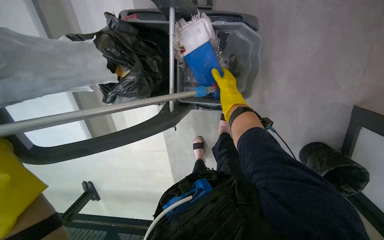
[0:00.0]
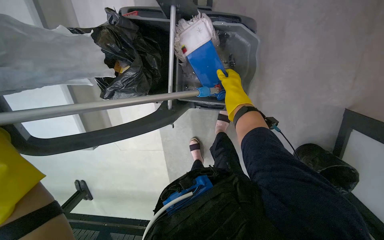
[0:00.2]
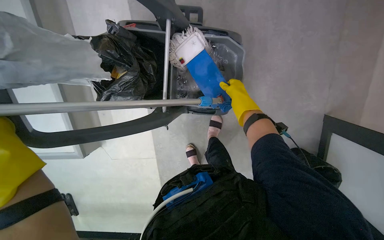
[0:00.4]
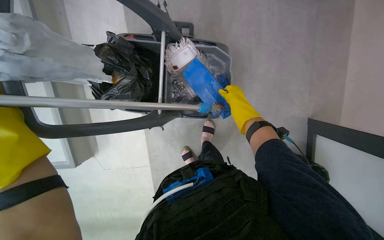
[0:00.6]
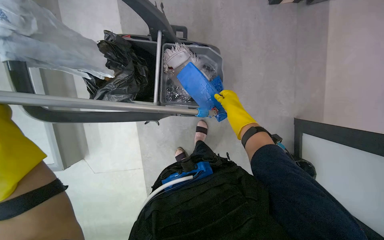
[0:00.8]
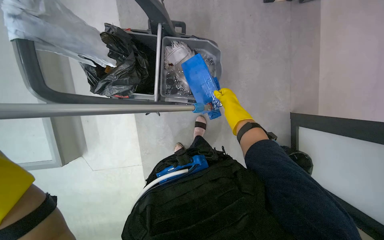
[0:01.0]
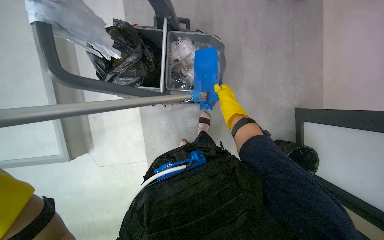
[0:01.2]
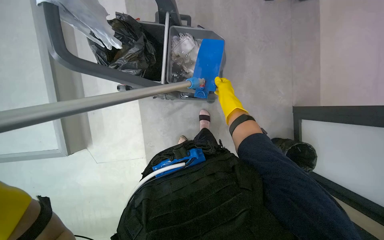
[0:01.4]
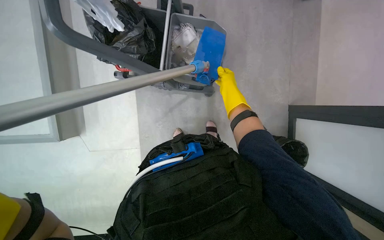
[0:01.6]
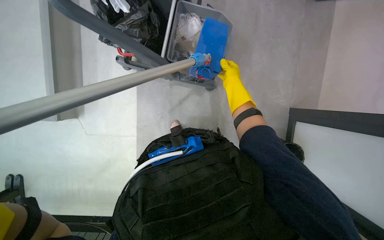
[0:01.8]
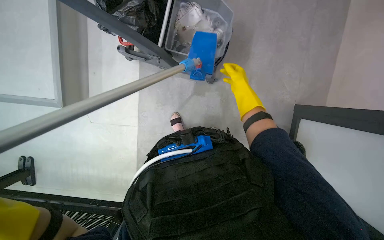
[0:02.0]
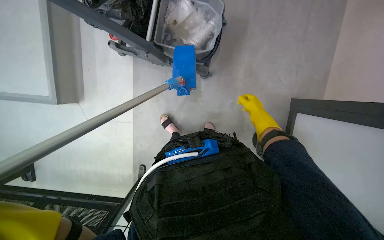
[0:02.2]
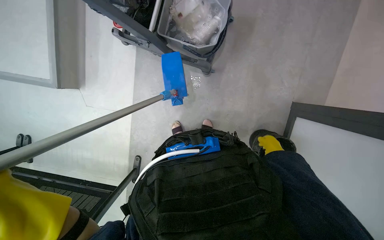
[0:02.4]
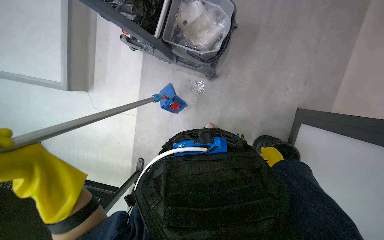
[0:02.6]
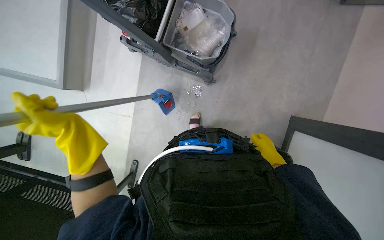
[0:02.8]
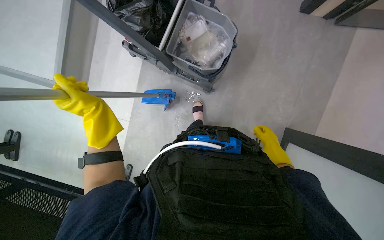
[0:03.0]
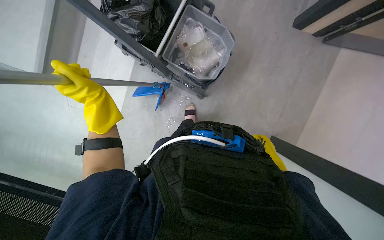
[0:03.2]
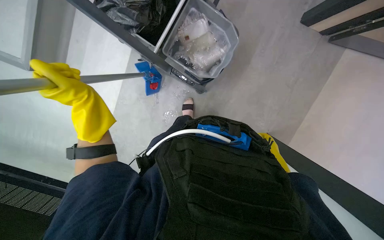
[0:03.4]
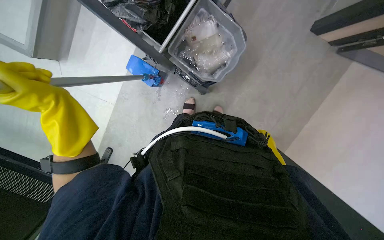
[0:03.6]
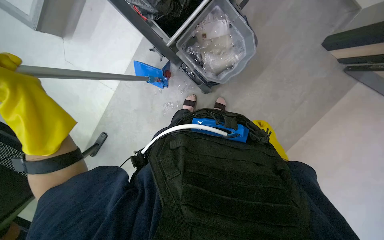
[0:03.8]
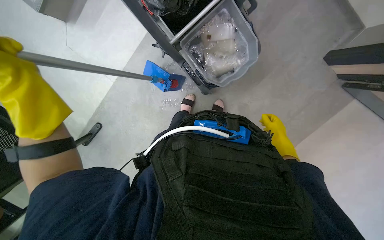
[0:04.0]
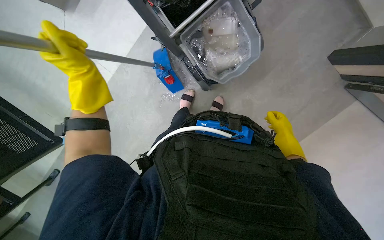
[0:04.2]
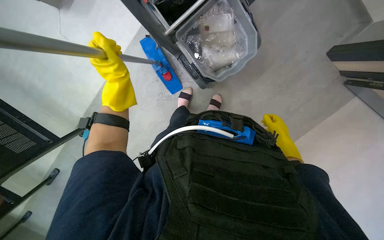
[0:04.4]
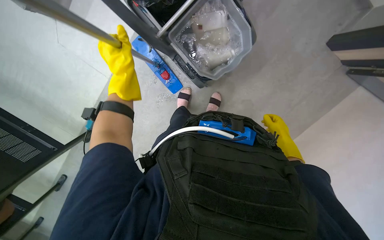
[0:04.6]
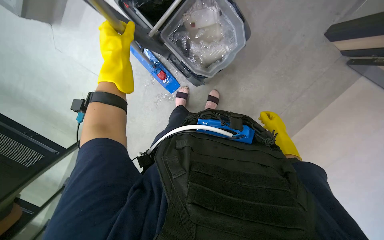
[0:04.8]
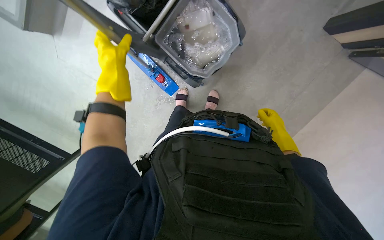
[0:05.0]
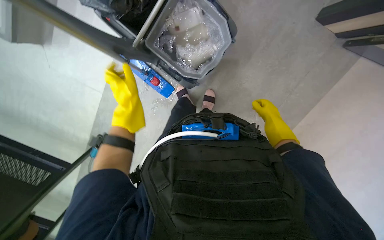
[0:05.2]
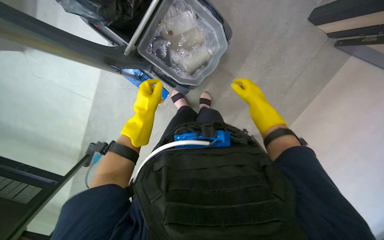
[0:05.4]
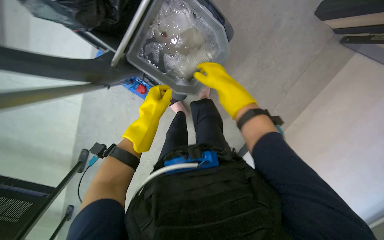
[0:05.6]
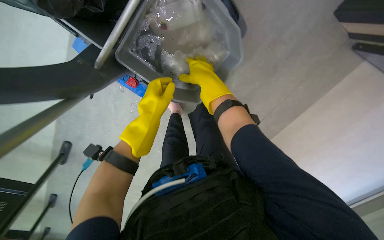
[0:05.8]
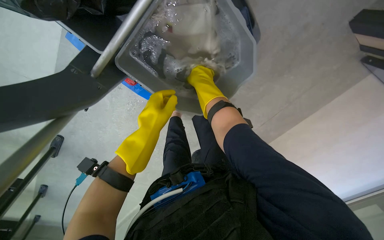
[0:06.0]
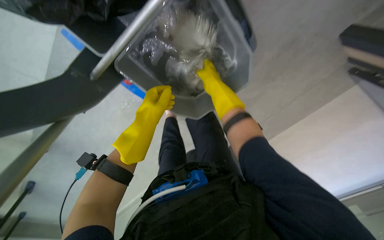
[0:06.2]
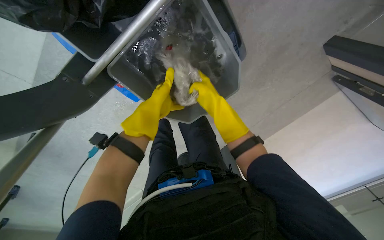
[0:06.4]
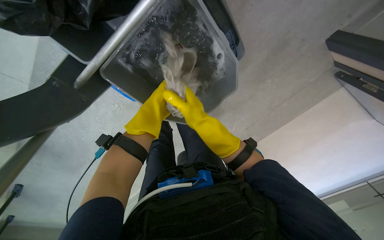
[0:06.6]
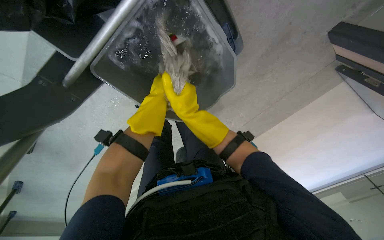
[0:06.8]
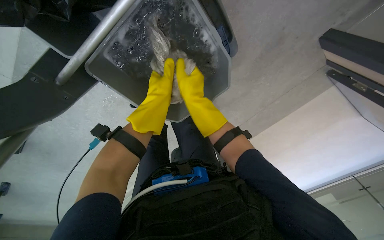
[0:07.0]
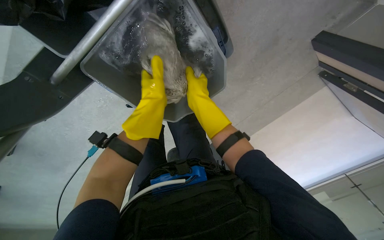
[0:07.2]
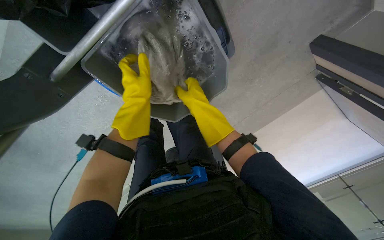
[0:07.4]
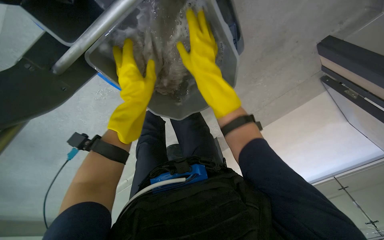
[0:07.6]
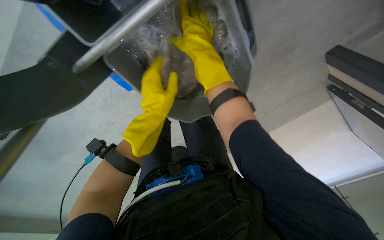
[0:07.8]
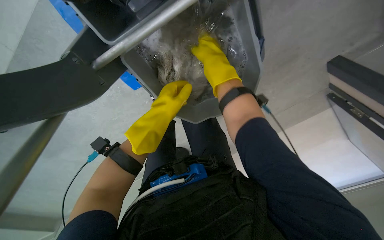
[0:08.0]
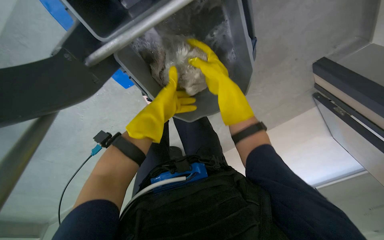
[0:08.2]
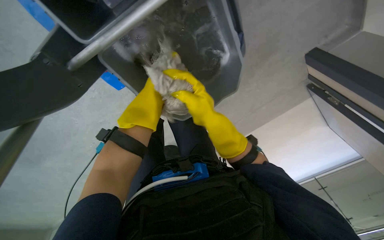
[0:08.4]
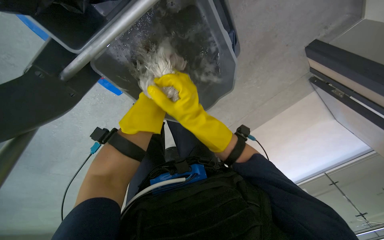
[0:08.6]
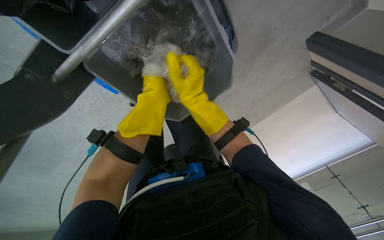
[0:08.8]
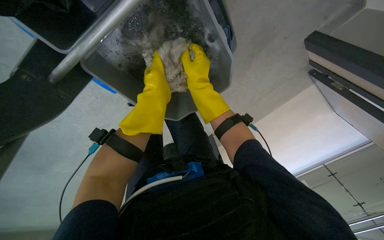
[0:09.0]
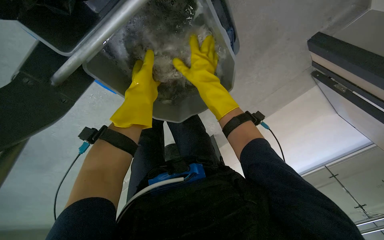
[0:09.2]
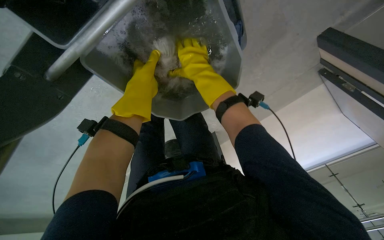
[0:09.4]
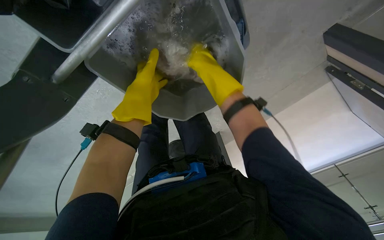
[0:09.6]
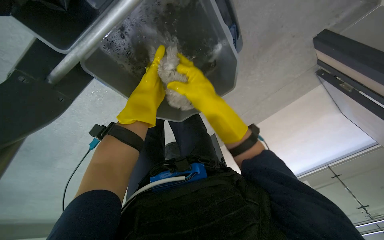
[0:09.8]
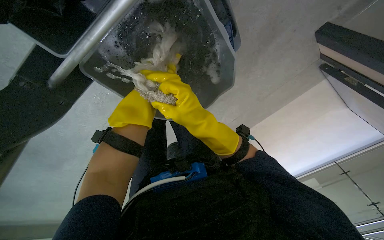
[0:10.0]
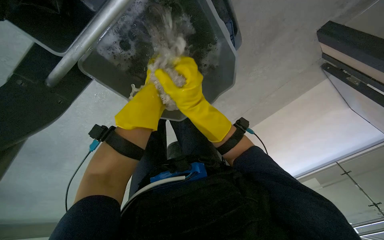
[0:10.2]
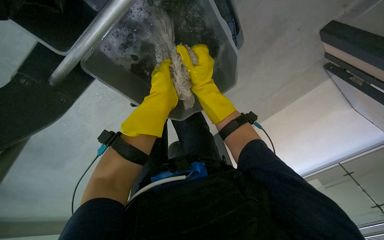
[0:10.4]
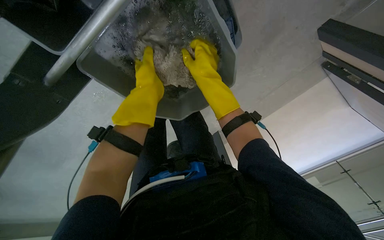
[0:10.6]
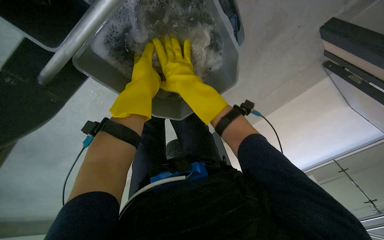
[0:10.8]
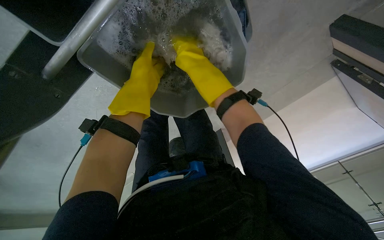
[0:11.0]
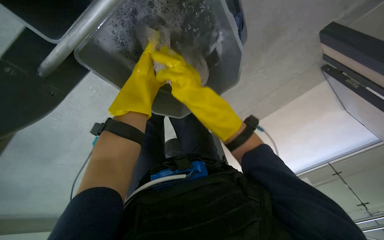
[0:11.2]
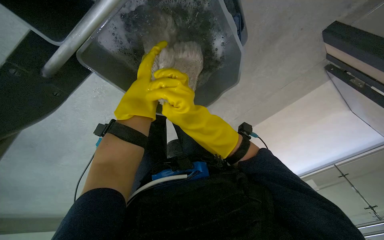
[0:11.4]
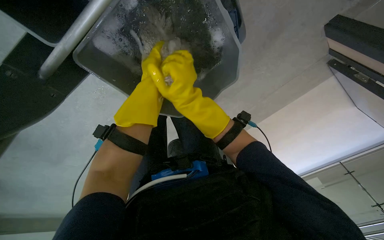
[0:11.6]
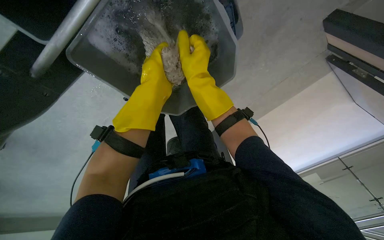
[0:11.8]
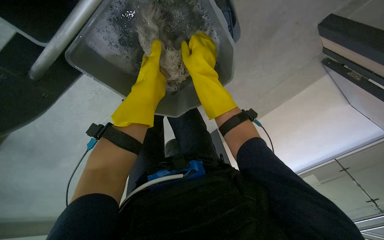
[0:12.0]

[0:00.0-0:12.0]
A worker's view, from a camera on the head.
Job: preparing cleaning supplies.
The whole recording: Preparing mop for cleaning. The worker dips and wrings the mop head in a bucket of water.
0:00.0 to 0:01.6: The view tips upward by some 15 degrees.
0:01.6 to 0:03.0: The right hand travels down the picture and to the right by about 40 cm.
0:03.0 to 0:04.4: The left hand reaches some 10 cm nearer to the camera, then returns.
0:04.4 to 0:06.0: The right hand moves up the picture and to the left, approximately 40 cm, while the left hand shifts approximately 10 cm to the right.
0:06.0 to 0:07.6: The right hand heads nearer to the camera, covering about 15 cm.
0:07.6 to 0:09.0: The right hand reaches roughly 10 cm down the picture, then returns.
0:09.0 to 0:10.4: The right hand goes down the picture and returns, some 10 cm each way.
0:10.4 to 0:12.0: The right hand goes down the picture and returns, approximately 10 cm each way.

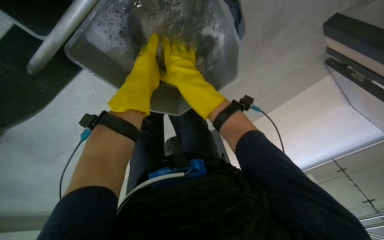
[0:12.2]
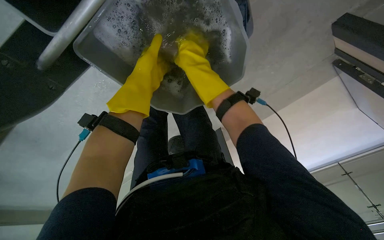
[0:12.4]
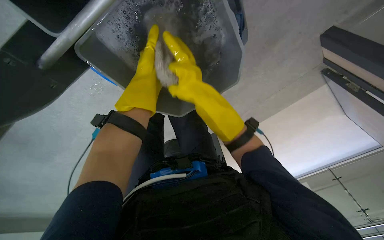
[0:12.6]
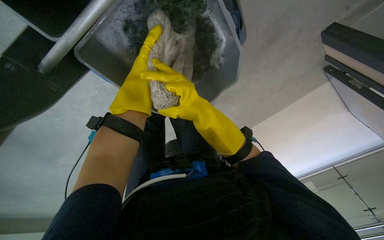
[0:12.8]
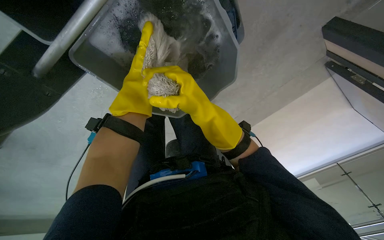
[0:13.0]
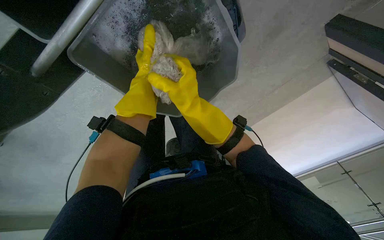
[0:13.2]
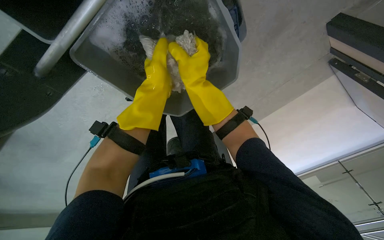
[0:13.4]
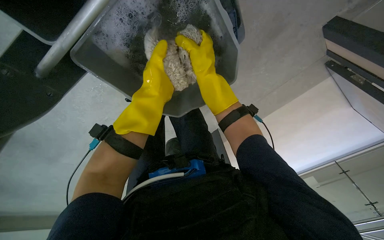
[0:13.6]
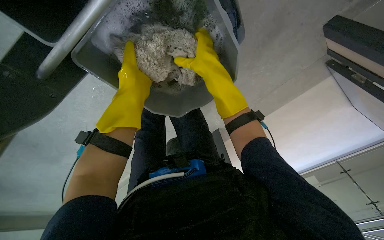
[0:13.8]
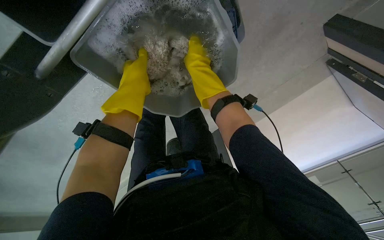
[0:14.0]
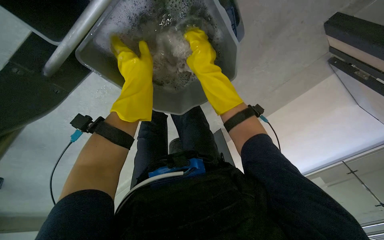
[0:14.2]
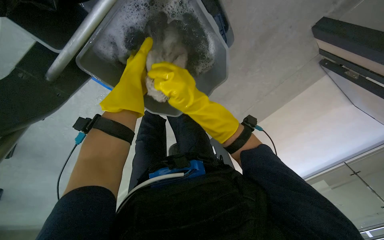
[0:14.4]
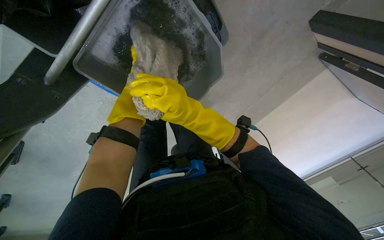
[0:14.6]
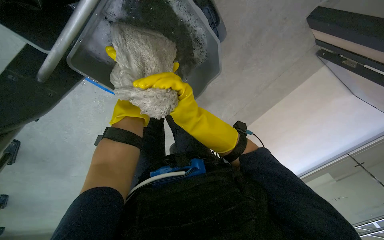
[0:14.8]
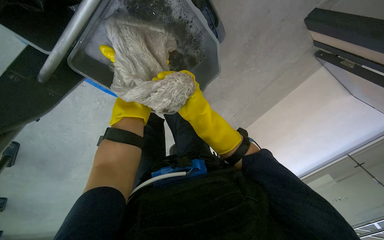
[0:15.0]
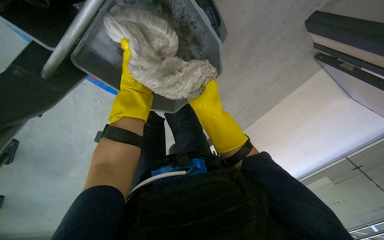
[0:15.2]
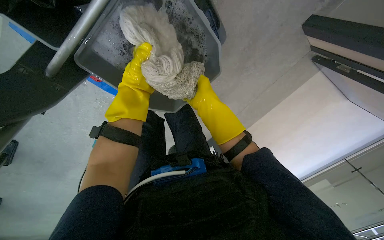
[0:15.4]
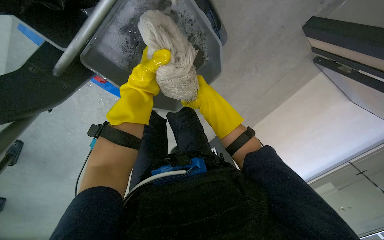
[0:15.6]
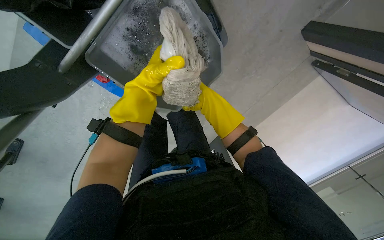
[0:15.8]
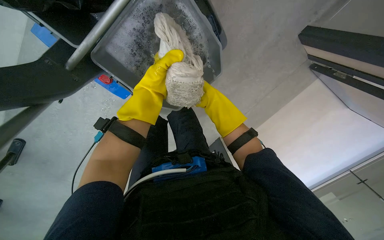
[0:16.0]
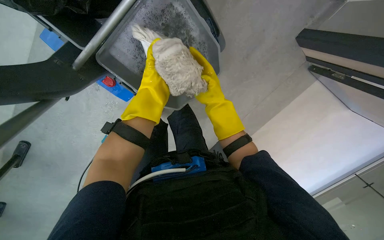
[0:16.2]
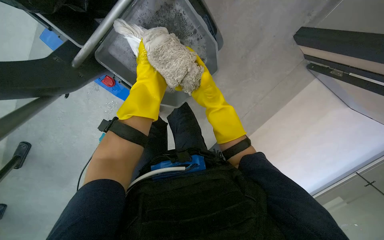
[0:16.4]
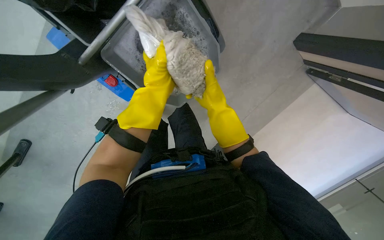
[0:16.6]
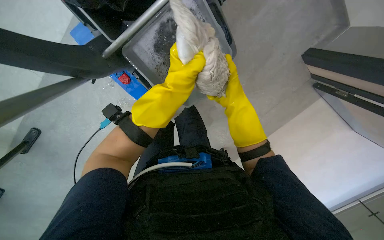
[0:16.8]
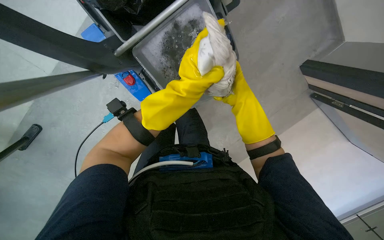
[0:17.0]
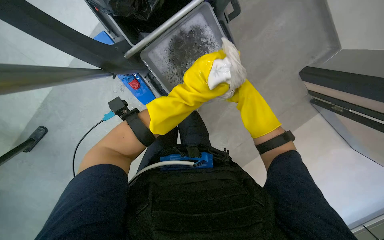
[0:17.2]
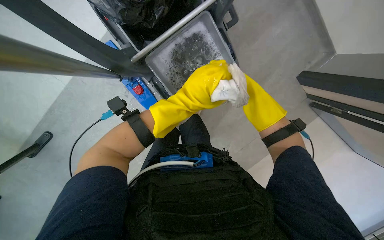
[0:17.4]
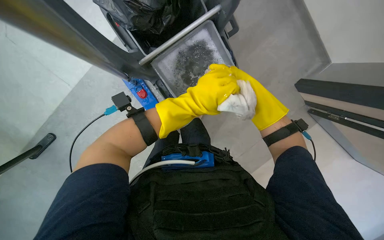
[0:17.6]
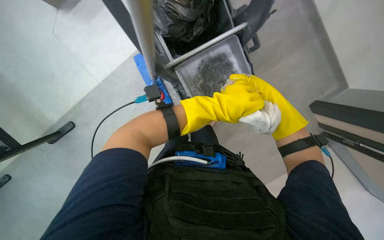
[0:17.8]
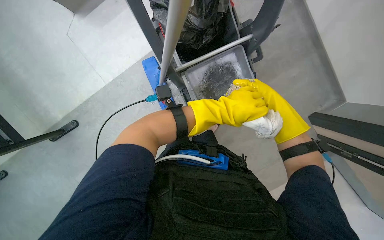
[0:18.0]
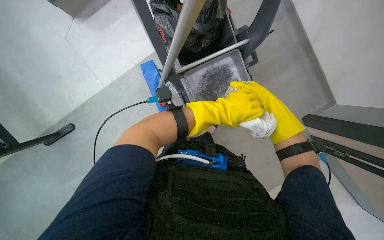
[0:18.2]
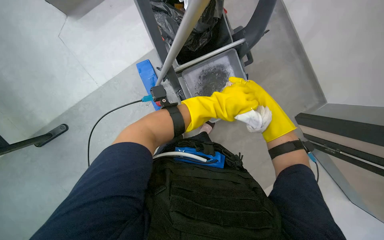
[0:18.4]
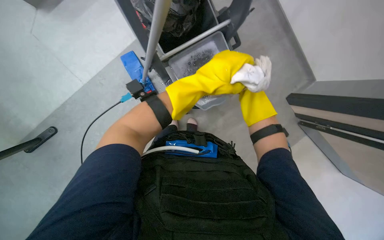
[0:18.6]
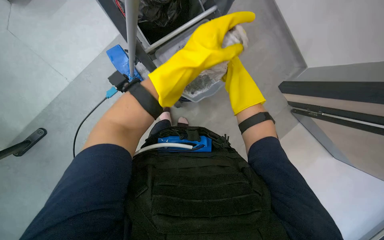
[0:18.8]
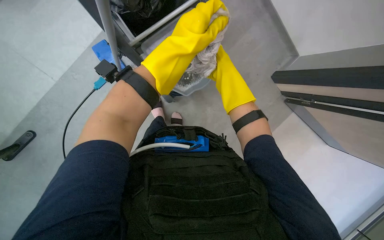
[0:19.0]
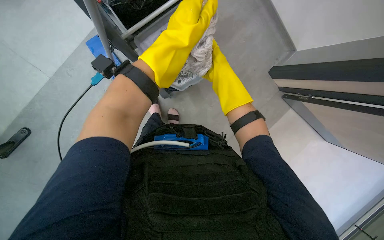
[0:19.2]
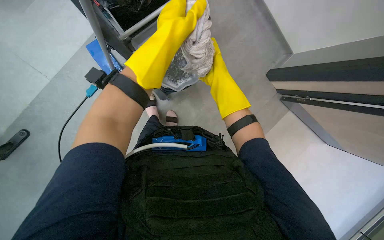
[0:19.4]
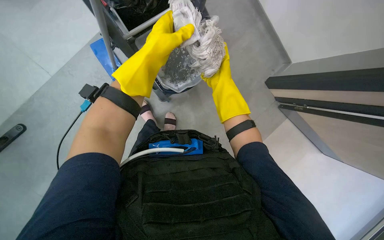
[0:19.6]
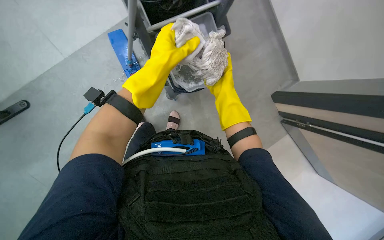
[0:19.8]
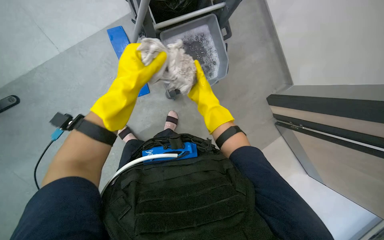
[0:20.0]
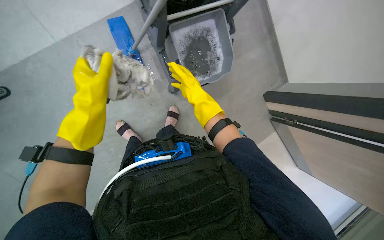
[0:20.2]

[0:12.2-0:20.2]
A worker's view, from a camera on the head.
Job: preparing cleaning supplies.
The whole recording: Preparing mop for cleaning. The worker dips and wrings the mop head in a bucket of water.
0:12.2 to 0:13.8: The right hand reaches about 10 cm down the picture, then returns.
0:13.8 to 0:15.4: The right hand is displaced down the picture by approximately 10 cm.
0:15.4 to 0:17.0: The camera pitches upward, by approximately 15 degrees. The left hand shifts some 15 cm to the right.
0:17.0 to 0:18.6: The view tilts approximately 15 degrees upward. The right hand shifts roughly 20 cm nearer to the camera.
0:18.6 to 0:20.2: The right hand travels to the left by roughly 10 cm.
